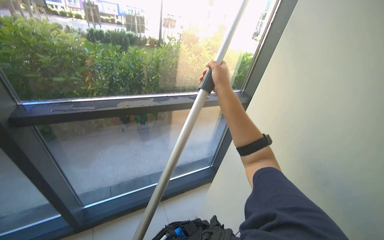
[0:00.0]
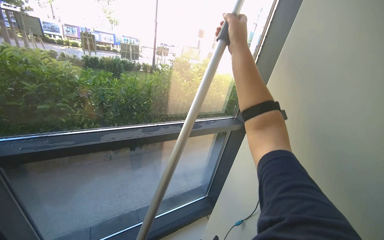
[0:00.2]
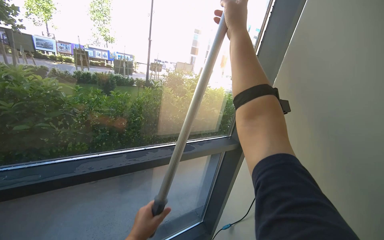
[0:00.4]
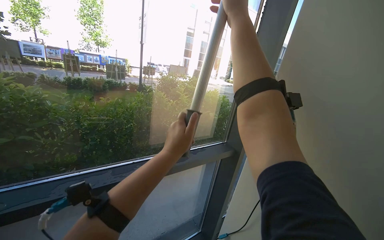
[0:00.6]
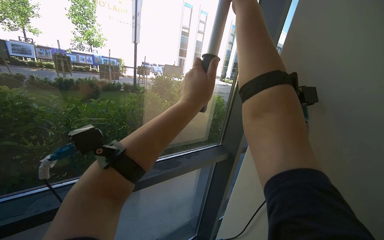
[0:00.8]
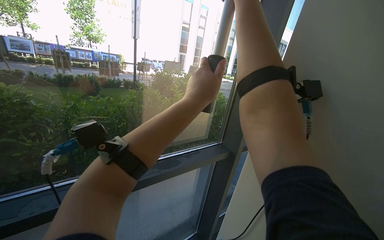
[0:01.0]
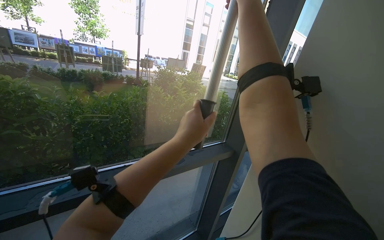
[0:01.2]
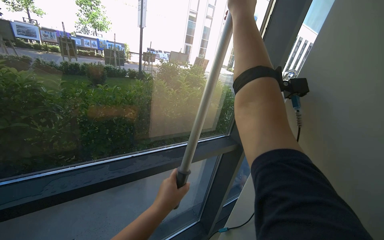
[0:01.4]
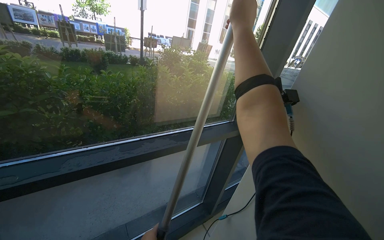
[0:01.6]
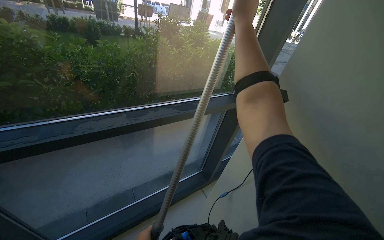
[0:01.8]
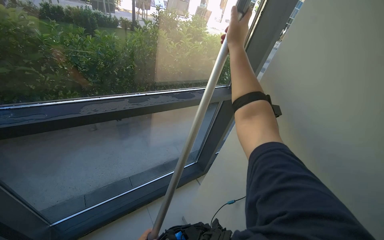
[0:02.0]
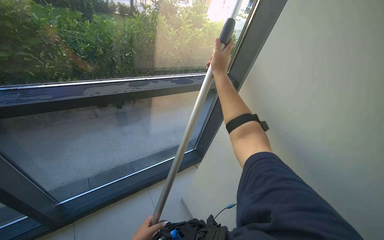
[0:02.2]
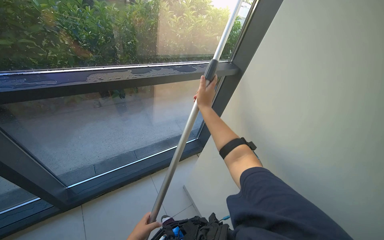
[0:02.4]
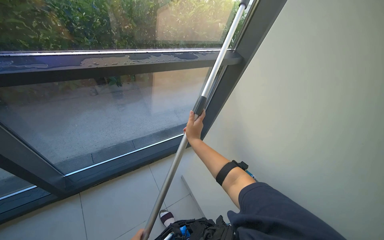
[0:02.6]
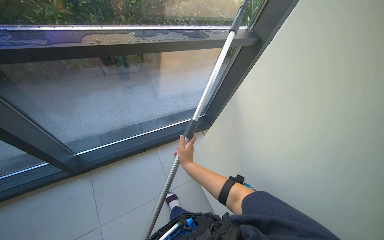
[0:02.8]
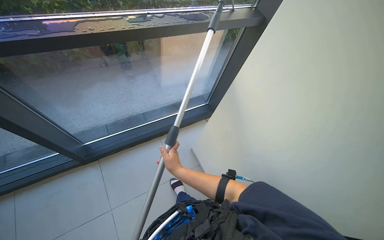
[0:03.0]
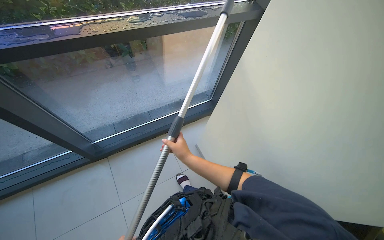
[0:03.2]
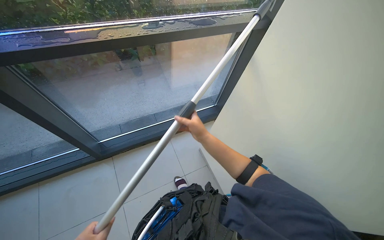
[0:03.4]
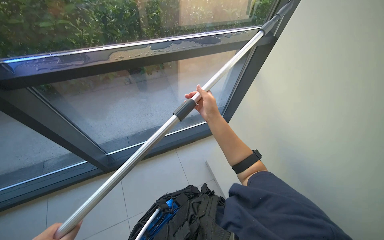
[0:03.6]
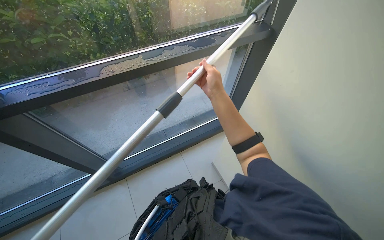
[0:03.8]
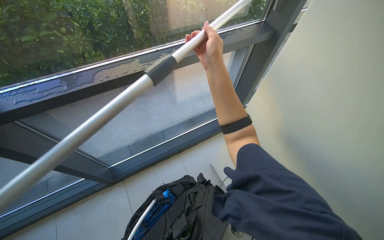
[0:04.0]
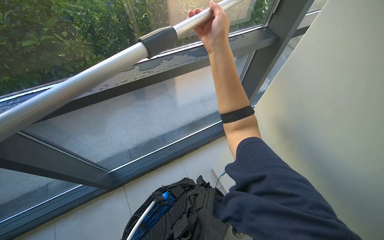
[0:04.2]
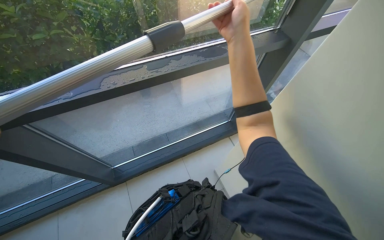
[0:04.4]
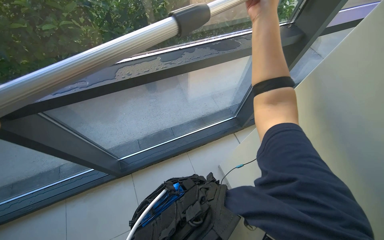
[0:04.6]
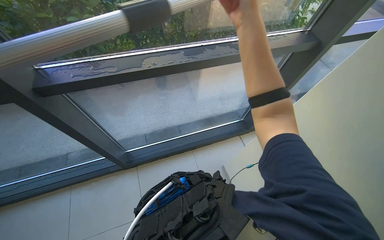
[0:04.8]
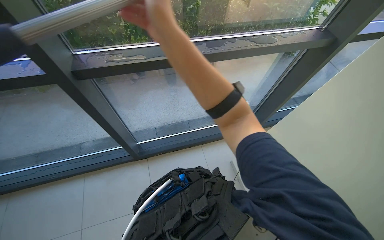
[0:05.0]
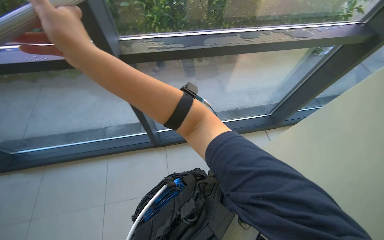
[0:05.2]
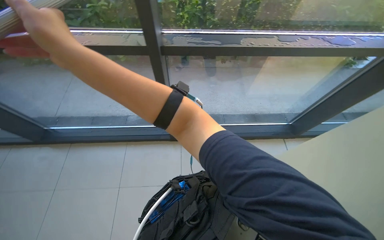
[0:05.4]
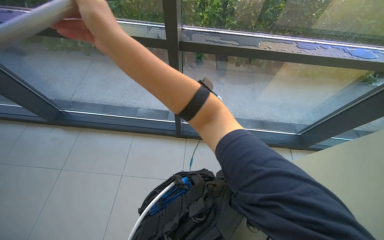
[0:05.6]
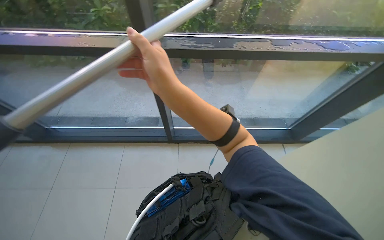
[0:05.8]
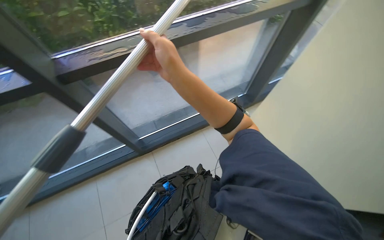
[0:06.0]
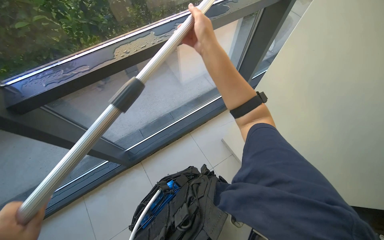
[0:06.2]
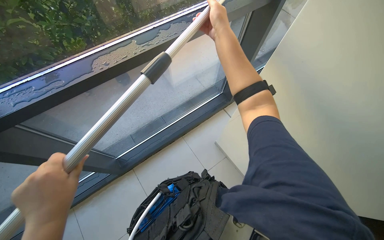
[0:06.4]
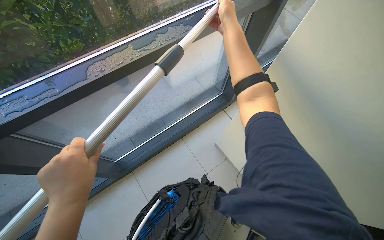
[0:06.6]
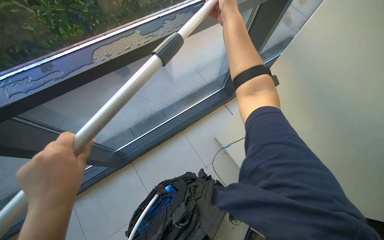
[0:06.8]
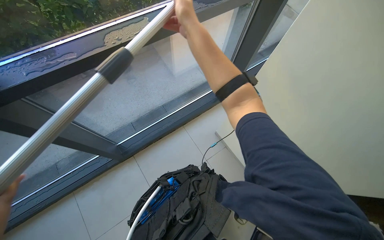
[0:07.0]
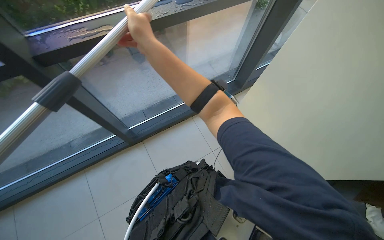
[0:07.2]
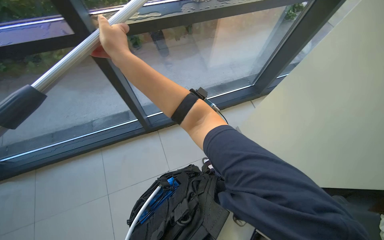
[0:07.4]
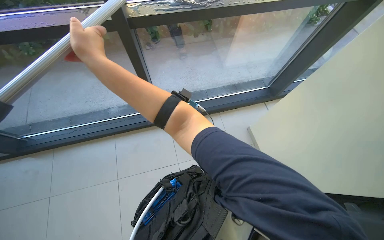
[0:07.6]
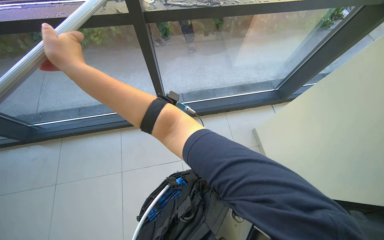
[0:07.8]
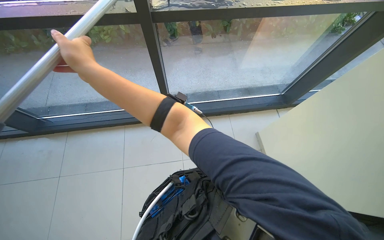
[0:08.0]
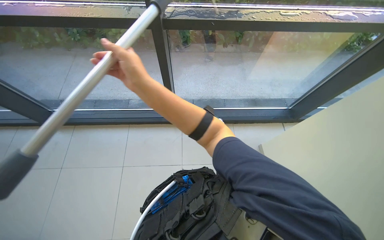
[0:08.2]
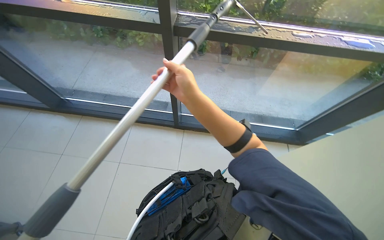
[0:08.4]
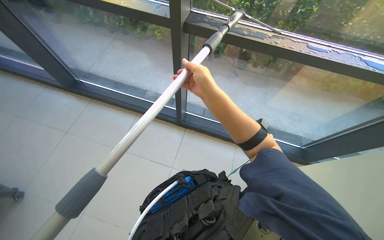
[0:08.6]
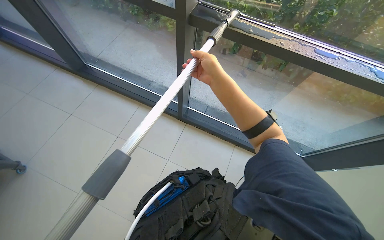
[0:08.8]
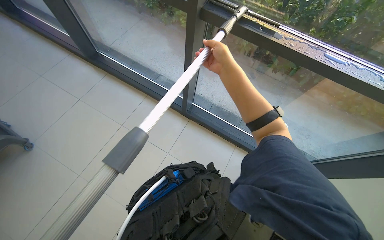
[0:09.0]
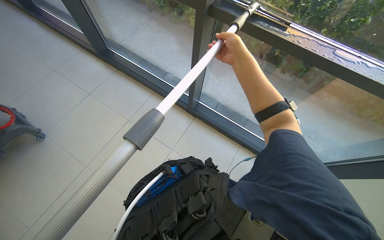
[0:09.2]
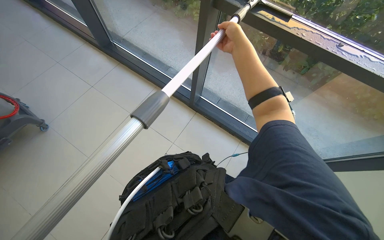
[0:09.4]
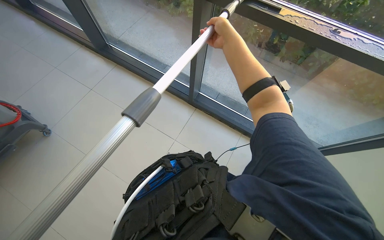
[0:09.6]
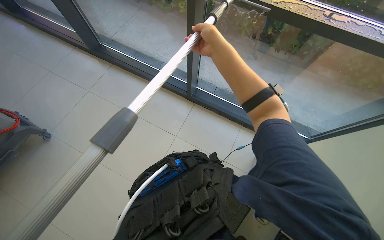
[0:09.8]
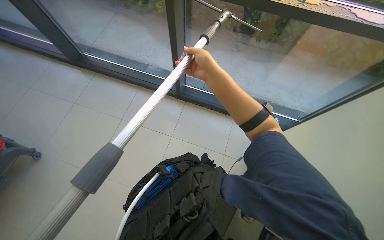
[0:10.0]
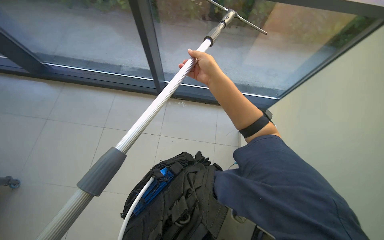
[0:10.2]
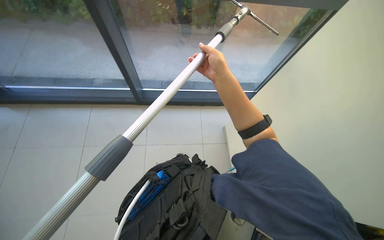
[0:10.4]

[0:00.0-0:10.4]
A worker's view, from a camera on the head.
Job: cleaning windows.
The whole recording: Cleaning glass panels with squeegee. The worker cleans the glass panels using a squeegee.
0:00.0 to 0:01.4: The right hand goes about 40 cm up the picture.
0:01.4 to 0:03.0: The camera pitches downward, by about 35 degrees. The right hand shifts roughly 90 cm down the picture.
0:03.0 to 0:04.4: The right hand goes roughly 40 cm up the picture.
0:04.4 to 0:06.0: The right hand moves to the left and down the picture, roughly 20 cm.
0:07.4 to 0:09.0: The head turns to the left by roughly 50 degrees.
0:09.0 to 0:10.4: The head rotates approximately 25 degrees to the right.

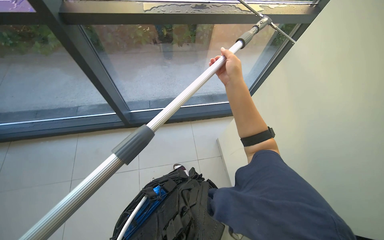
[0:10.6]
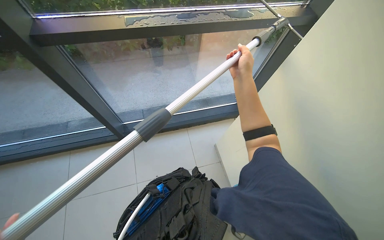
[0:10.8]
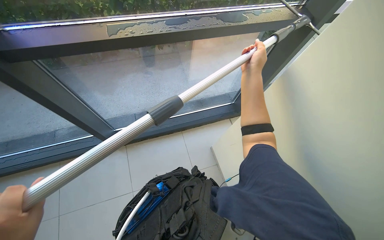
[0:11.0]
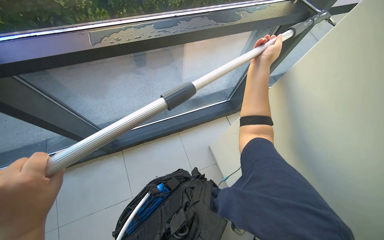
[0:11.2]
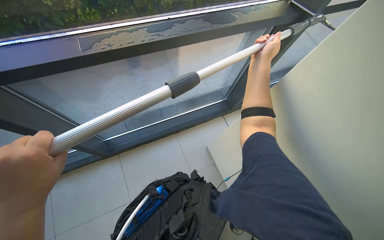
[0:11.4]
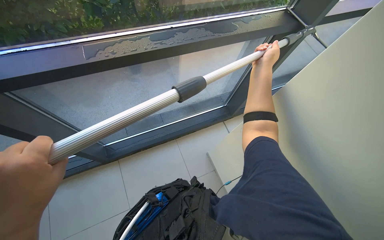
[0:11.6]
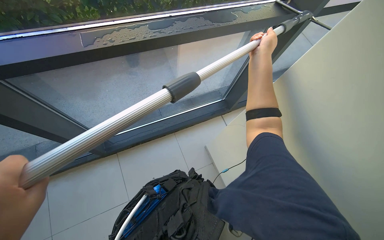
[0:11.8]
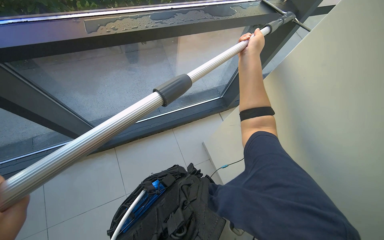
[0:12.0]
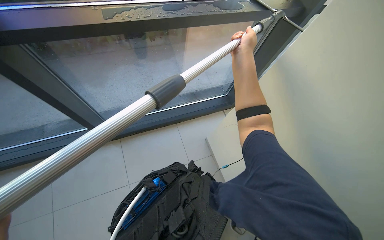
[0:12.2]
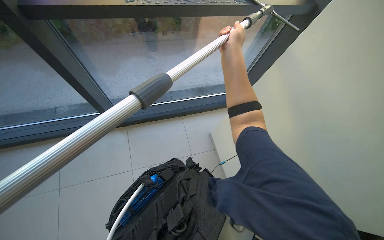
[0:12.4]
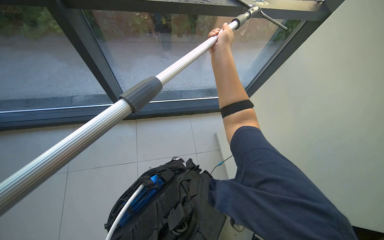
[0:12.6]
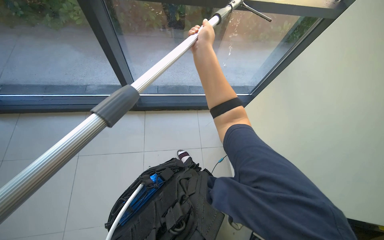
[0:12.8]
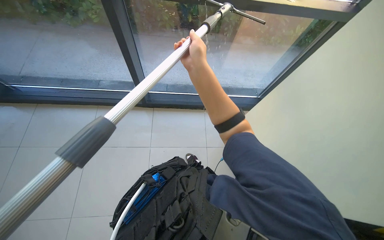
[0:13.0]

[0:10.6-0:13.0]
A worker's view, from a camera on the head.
Job: cleaning windows.
The whole recording: Cleaning glass panels with squeegee. The worker cleans the glass panels using a squeegee.
0:10.6 to 0:11.8: The right hand is displaced up the picture, farther from the camera and to the right by some 40 cm.
0:11.8 to 0:13.0: The right hand shifts approximately 50 cm to the left, down the picture and nearer to the camera.

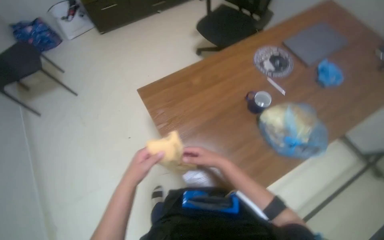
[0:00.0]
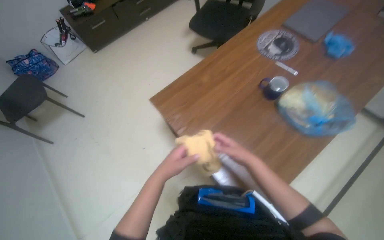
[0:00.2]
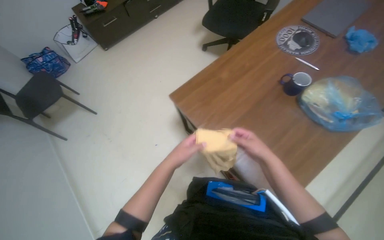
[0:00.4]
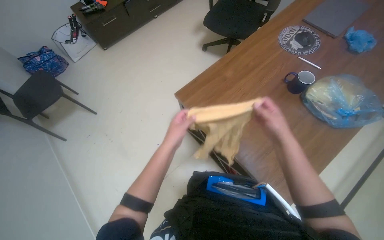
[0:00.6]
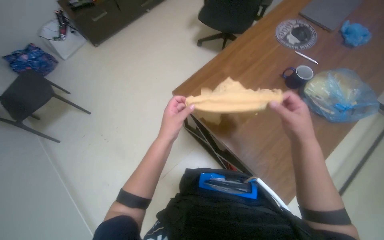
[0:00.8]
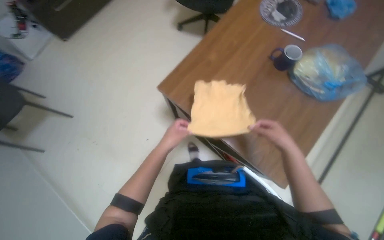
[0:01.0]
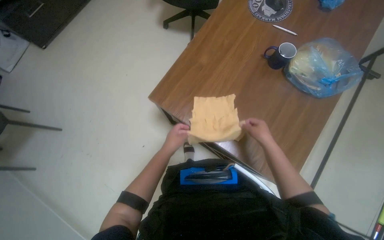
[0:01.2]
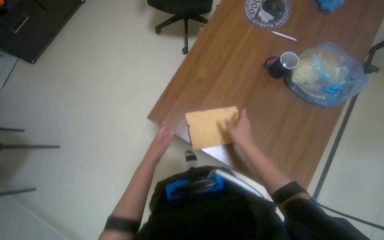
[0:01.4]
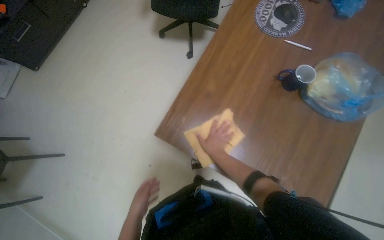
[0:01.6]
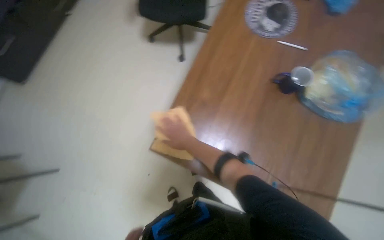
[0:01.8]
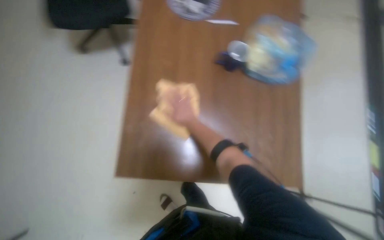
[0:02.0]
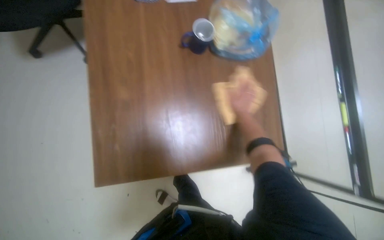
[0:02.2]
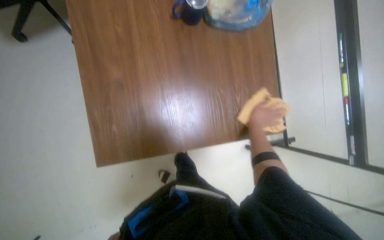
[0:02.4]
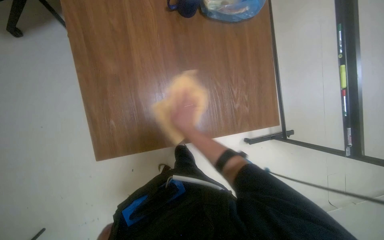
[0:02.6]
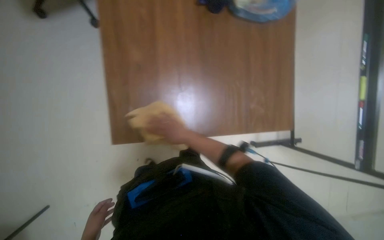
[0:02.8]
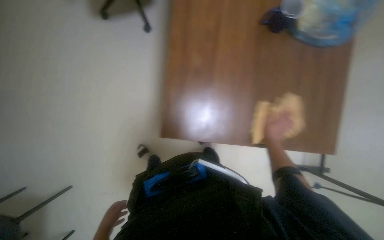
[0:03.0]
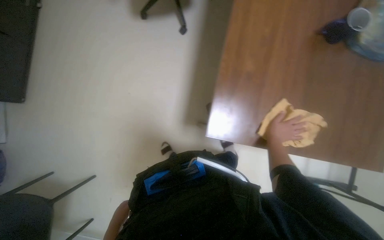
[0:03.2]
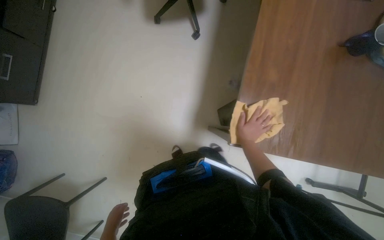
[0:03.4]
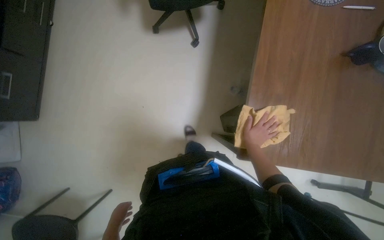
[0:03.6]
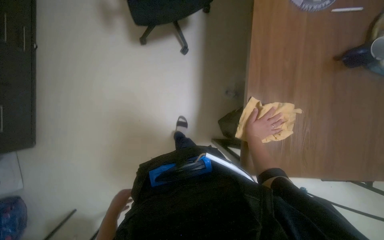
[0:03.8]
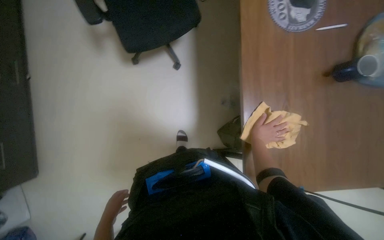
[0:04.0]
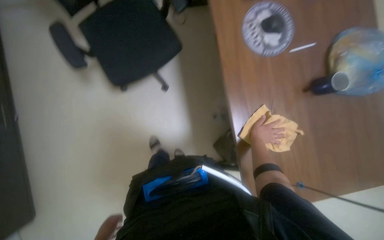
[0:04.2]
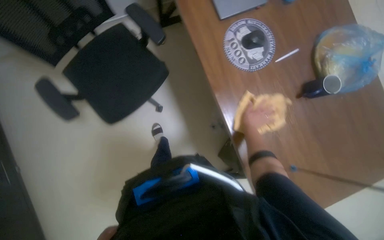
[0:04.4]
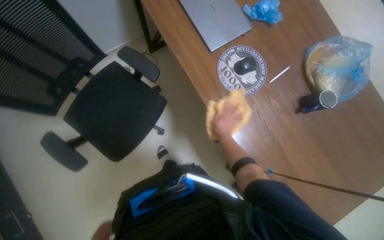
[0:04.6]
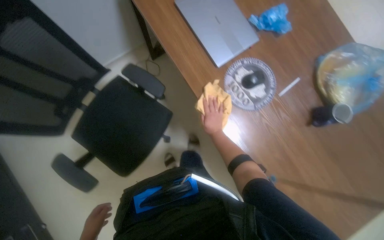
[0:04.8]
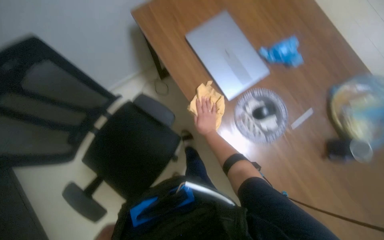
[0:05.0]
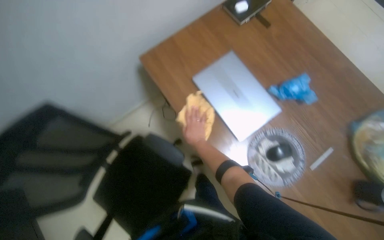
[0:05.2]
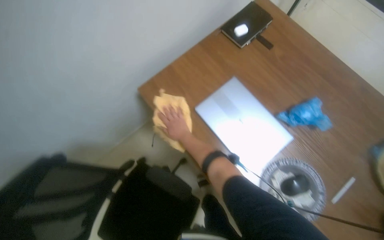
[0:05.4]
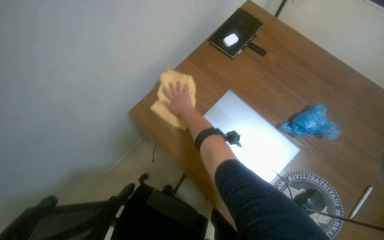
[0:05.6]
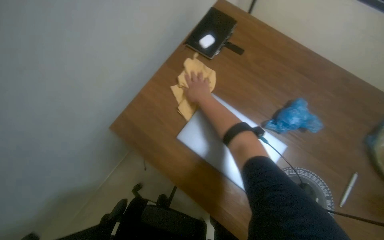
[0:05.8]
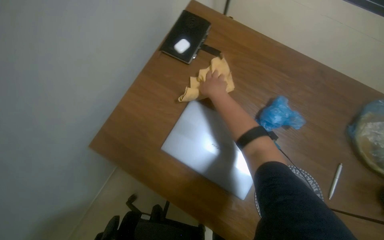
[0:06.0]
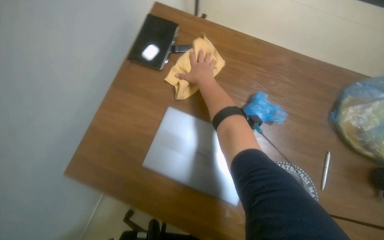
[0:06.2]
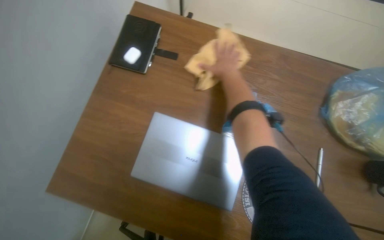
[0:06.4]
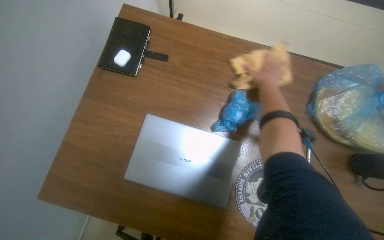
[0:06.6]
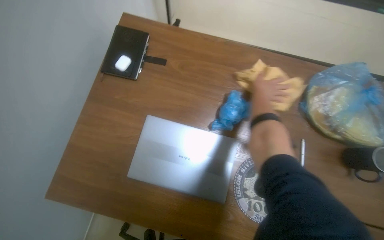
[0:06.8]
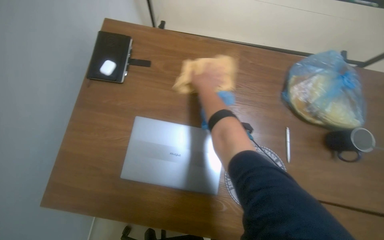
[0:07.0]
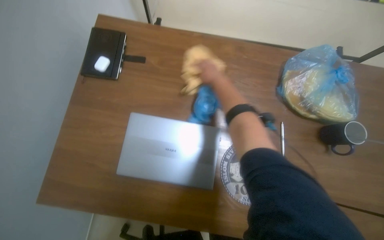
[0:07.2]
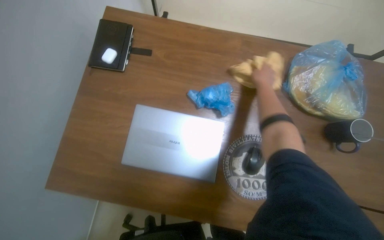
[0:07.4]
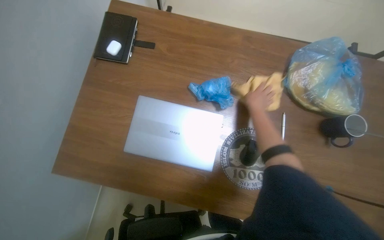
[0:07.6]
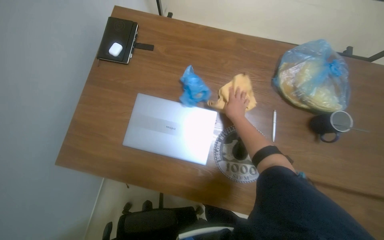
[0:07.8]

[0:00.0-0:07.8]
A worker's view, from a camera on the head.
Job: wiping surfaces.
The whole recording: Wiping office furniture. The worker wipes various office furniture including a wooden table, a black shelf, and a grey cabinet with a yellow cloth.
0:00.0 to 0:01.6: The camera travels approximately 40 cm. The scene turns approximately 30 degrees counterclockwise in the picture.
0:01.6 to 0:03.2: The camera pitches downward, by roughly 15 degrees.
0:03.2 to 0:04.6: The camera is carried about 60 cm. The scene rotates counterclockwise by roughly 45 degrees.
0:04.6 to 0:06.2: The head travels about 70 cm. The scene rotates counterclockwise by some 35 degrees.
0:06.2 to 0:07.8: The right hand goes left and right, about 20 cm each way, reversing 2 times.
